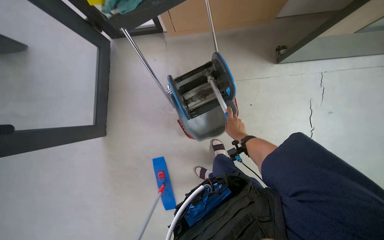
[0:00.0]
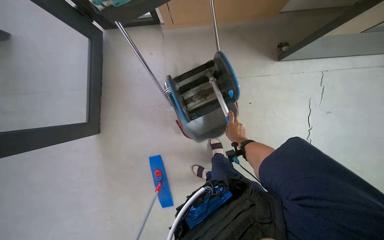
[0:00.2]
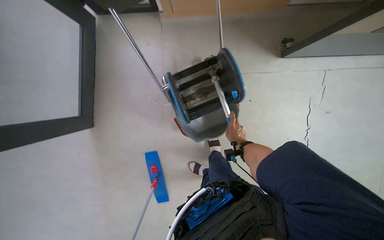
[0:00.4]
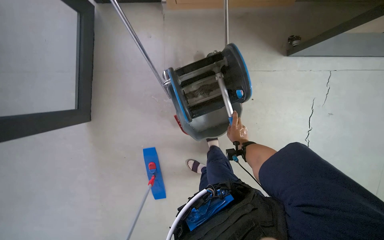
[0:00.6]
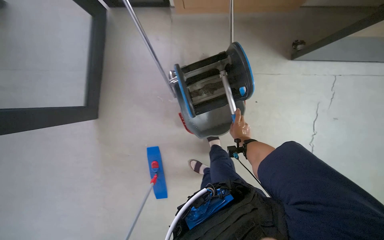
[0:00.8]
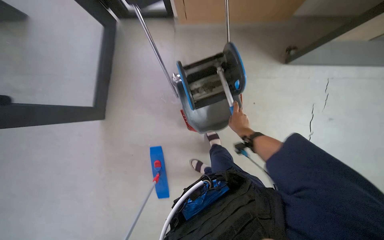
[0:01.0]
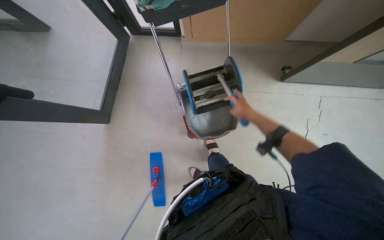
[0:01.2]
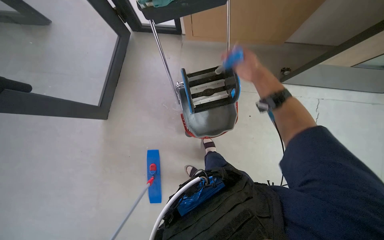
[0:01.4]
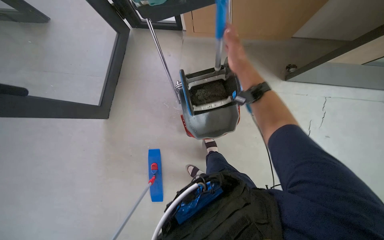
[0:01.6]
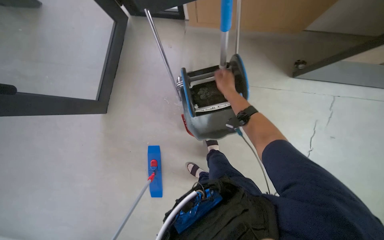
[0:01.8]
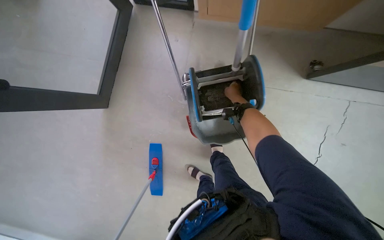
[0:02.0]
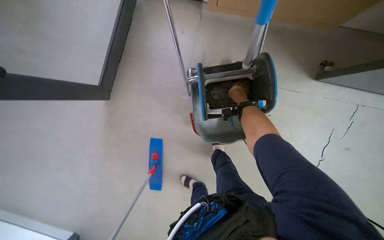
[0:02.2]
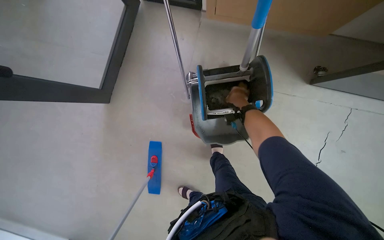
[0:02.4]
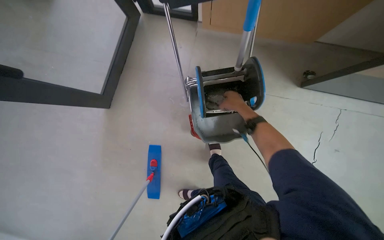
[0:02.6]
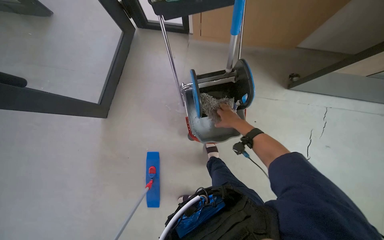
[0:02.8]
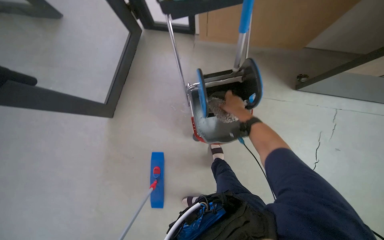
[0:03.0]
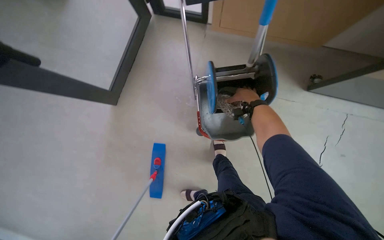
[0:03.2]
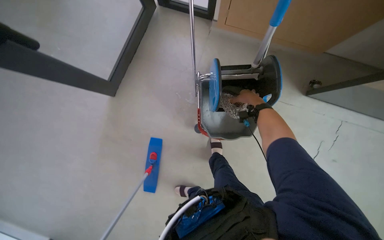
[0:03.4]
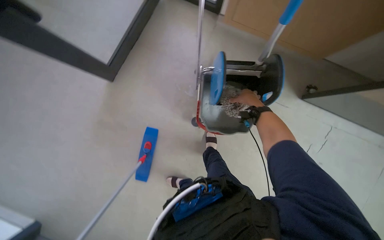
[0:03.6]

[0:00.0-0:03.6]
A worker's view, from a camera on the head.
Job: preparing cleaning supplies.
The whole recording: Rinsing and wringing mop head. The worker rinses and wrings the mop head in the cleaning cart bucket.
0.0 to 1.8 s: The right hand goes nearer and farther, some 25 cm each way, reversing 2 times.
1.8 to 3.6 s: The right hand goes some 10 cm farther from the camera.

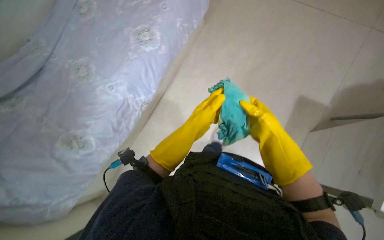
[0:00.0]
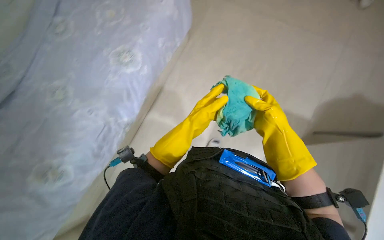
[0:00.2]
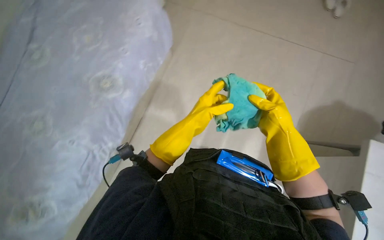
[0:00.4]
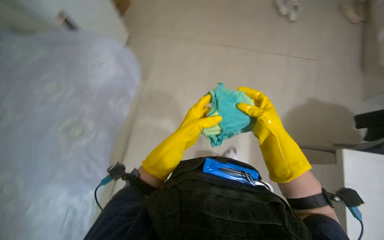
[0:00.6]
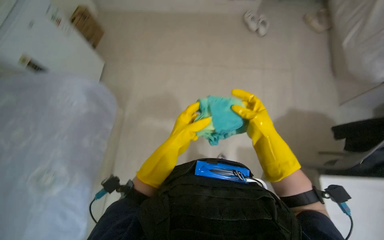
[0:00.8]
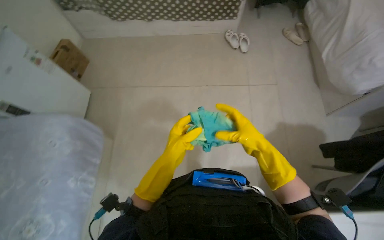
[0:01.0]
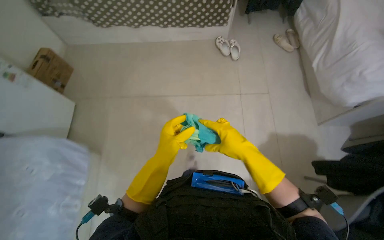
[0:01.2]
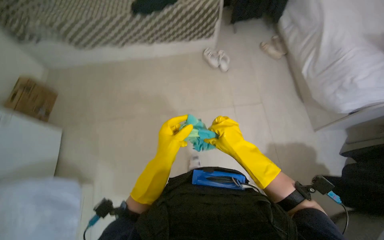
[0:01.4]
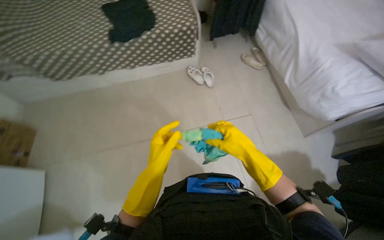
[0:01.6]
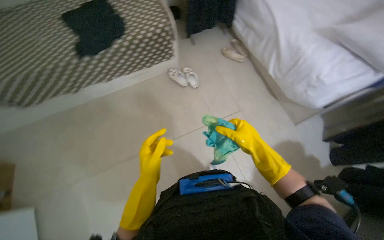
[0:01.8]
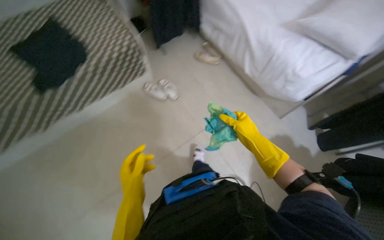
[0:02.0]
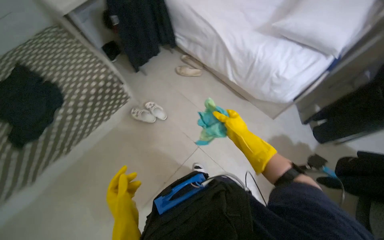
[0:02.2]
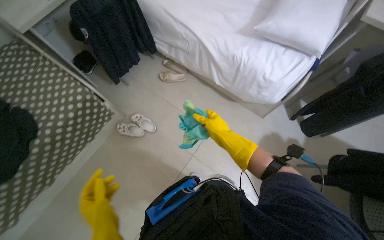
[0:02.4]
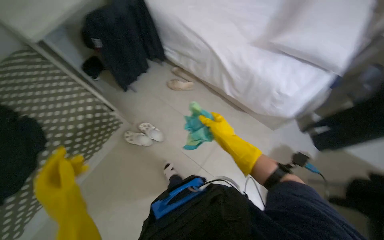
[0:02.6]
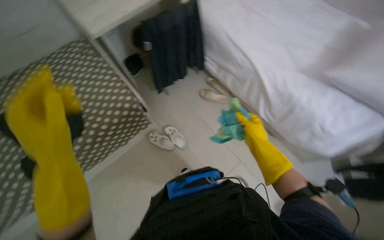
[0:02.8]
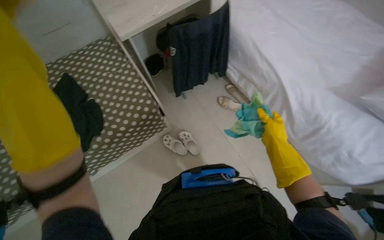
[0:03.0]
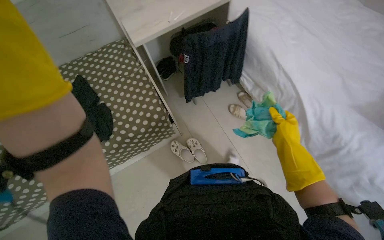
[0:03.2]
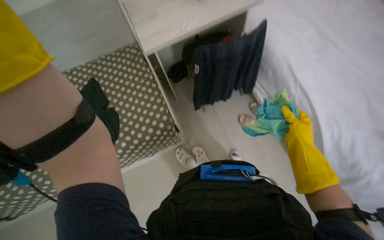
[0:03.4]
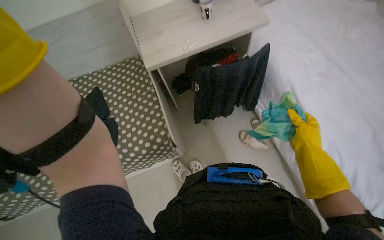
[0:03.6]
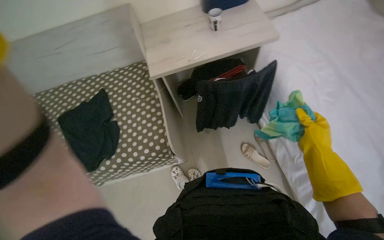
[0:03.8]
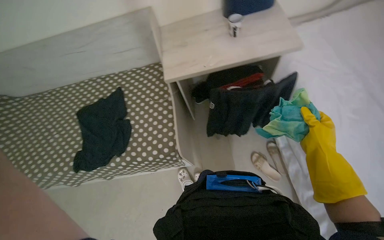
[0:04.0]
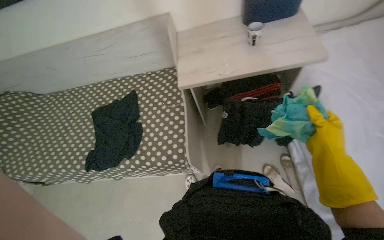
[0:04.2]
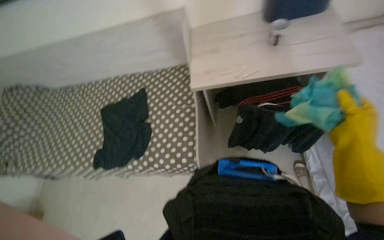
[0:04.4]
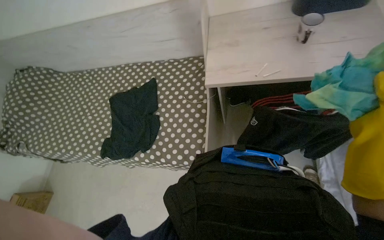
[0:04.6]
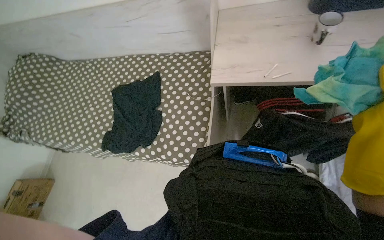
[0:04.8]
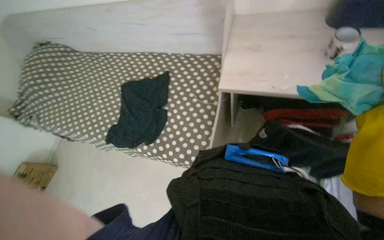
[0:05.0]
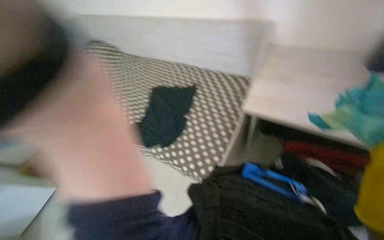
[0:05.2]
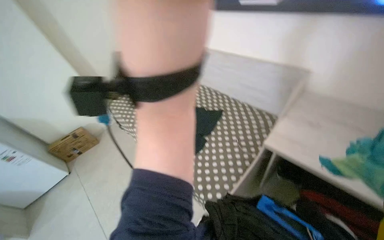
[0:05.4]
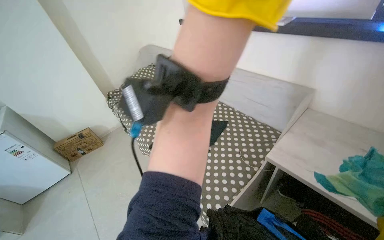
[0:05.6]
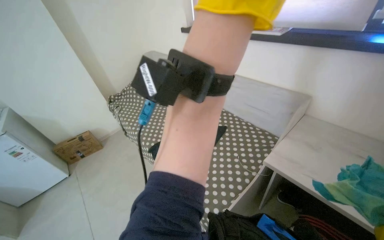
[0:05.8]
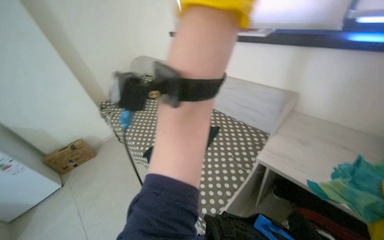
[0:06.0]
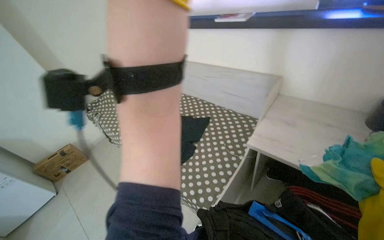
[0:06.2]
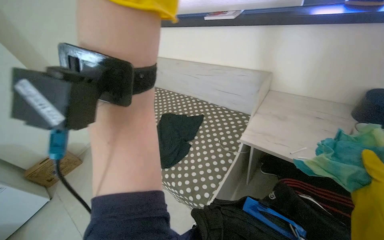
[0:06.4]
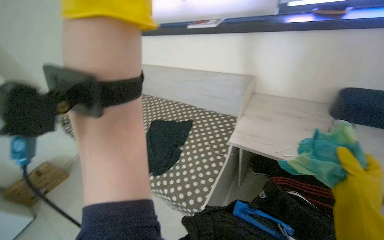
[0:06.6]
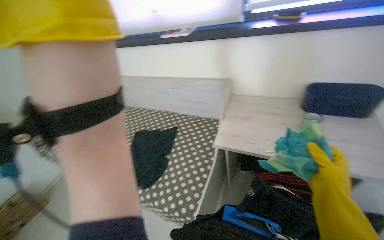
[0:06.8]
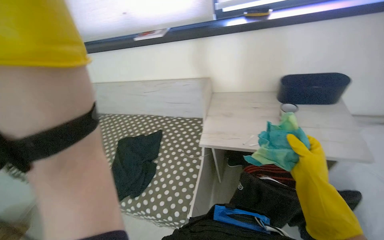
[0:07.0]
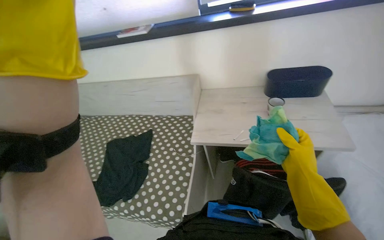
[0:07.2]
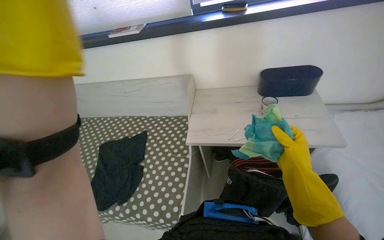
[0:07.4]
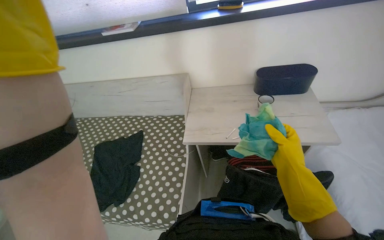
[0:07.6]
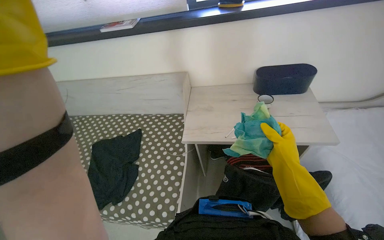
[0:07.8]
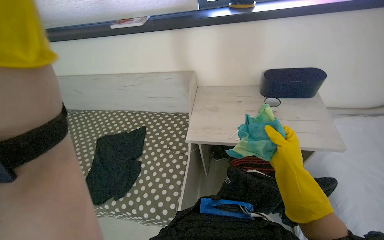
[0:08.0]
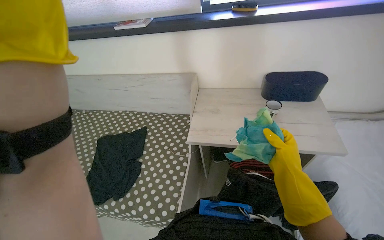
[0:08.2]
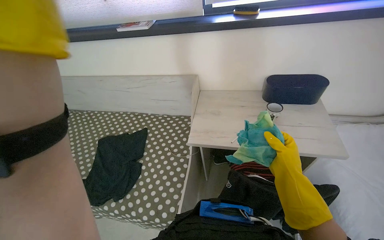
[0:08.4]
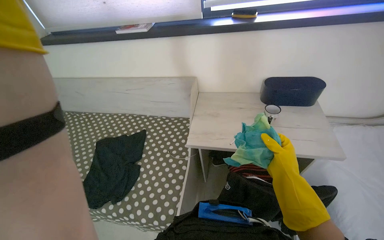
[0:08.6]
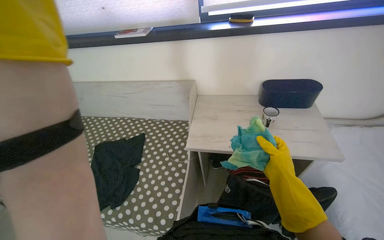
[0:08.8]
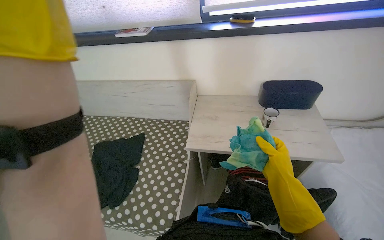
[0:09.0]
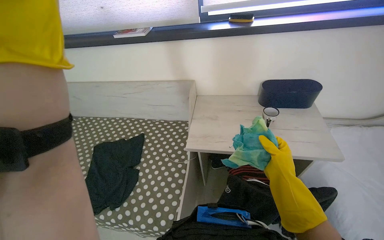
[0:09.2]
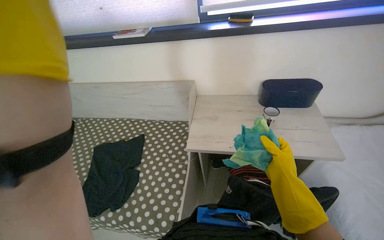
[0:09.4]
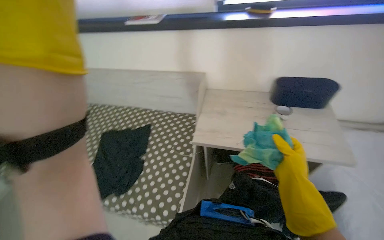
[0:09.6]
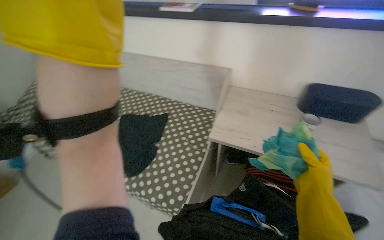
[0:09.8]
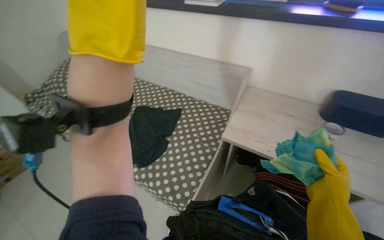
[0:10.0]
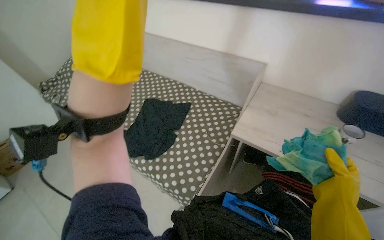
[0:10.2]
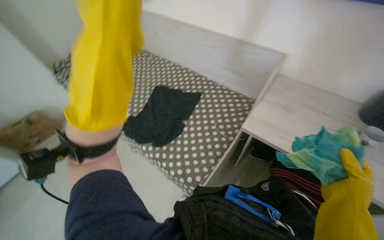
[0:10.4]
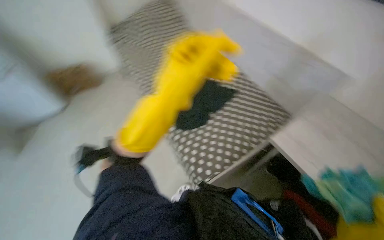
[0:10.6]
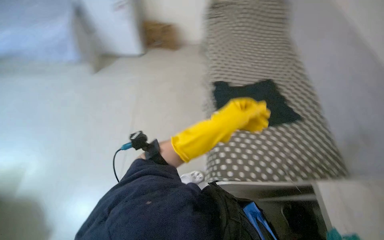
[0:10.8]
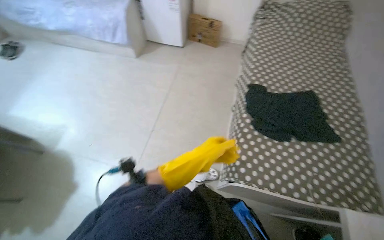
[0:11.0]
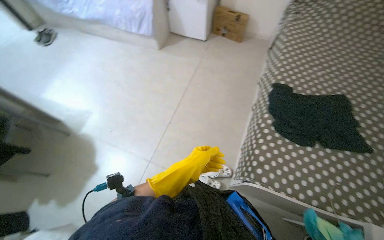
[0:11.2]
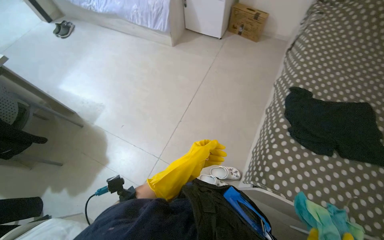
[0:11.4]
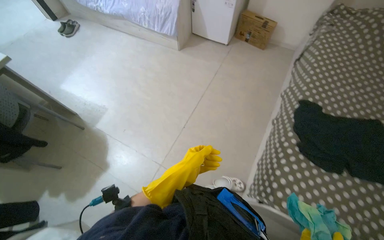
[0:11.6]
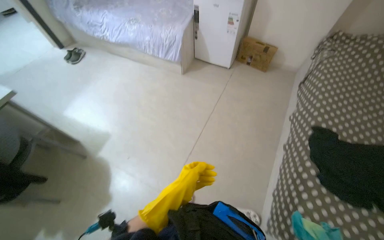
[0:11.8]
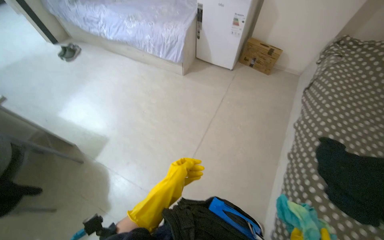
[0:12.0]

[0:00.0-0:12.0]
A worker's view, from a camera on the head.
Job: wiping surfaces.
The whole recording: Wiping bedroom surfaces. The worker wipes the bedside table and window sill with a cloth.
0.0 to 1.6 s: The wearer moves some 60 cm. The head turns to the right by some 35 degrees. The view tips upward by some 15 degrees.
1.6 to 3.0 s: The head travels roughly 80 cm.
3.0 to 4.4 s: The camera is carried some 40 cm. The wearer's head swings about 35 degrees to the left.
4.4 to 6.0 s: The head turns to the left by approximately 45 degrees.
6.0 to 7.6 s: The wearer looks about 35 degrees further to the right.
9.0 to 10.4 s: The head rotates about 30 degrees to the left.
10.4 to 12.0 s: The camera is carried some 50 cm. The wearer's head swings some 80 degrees to the left.

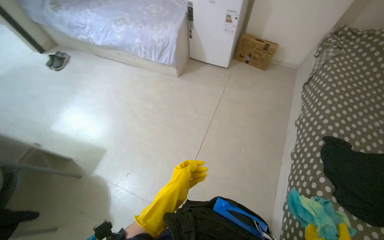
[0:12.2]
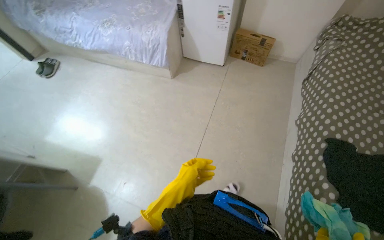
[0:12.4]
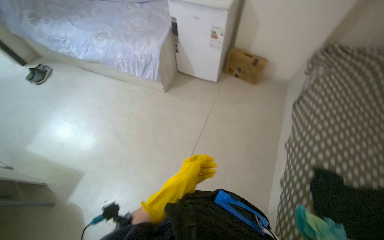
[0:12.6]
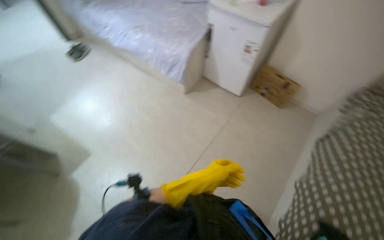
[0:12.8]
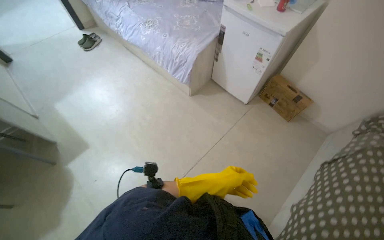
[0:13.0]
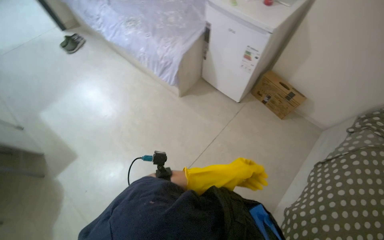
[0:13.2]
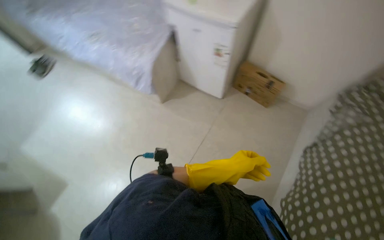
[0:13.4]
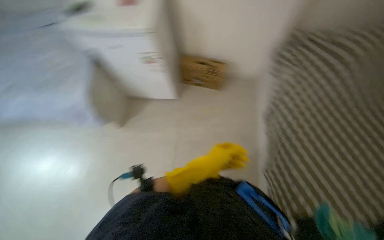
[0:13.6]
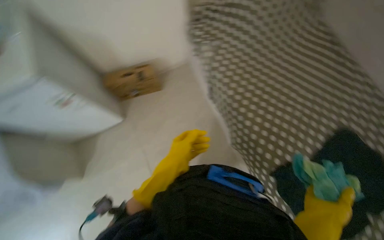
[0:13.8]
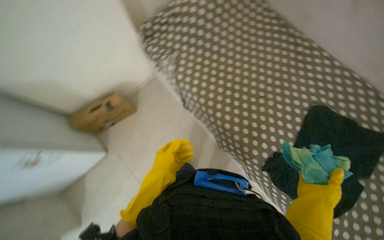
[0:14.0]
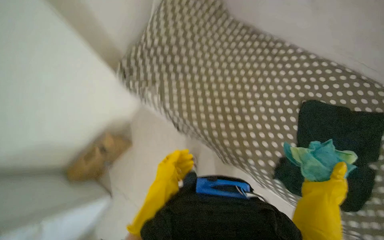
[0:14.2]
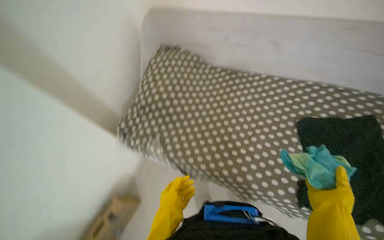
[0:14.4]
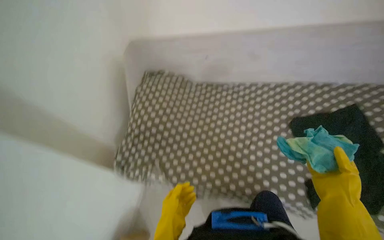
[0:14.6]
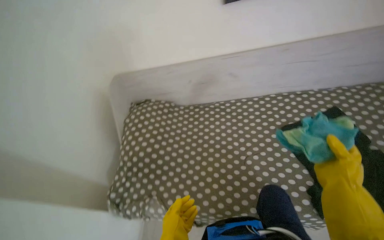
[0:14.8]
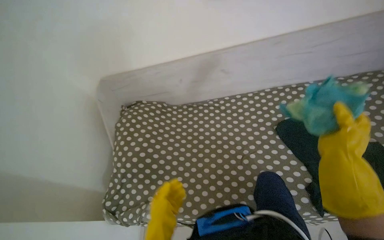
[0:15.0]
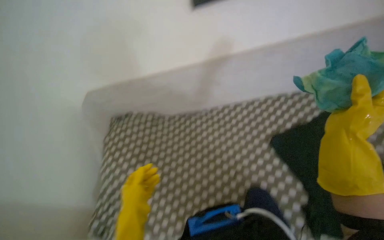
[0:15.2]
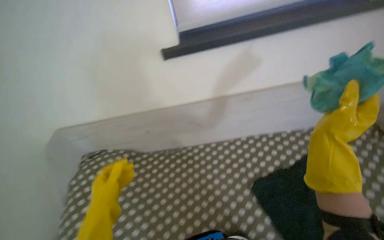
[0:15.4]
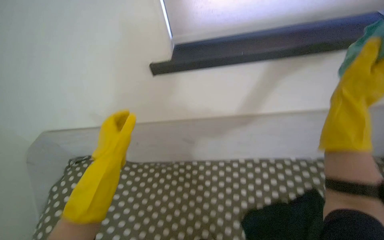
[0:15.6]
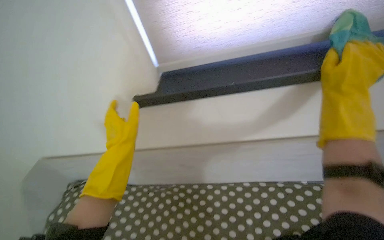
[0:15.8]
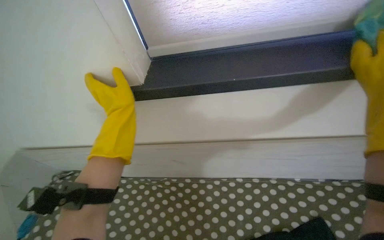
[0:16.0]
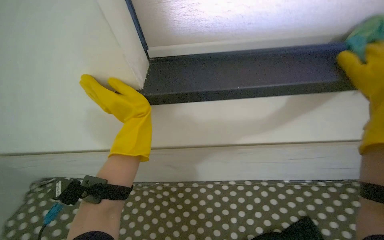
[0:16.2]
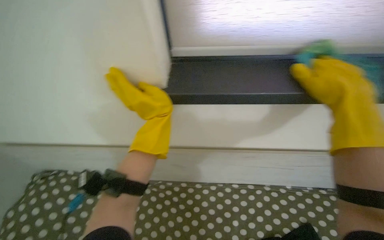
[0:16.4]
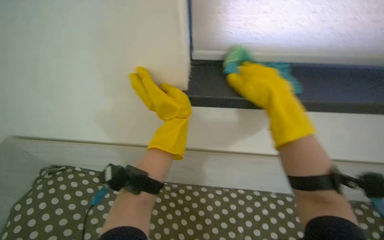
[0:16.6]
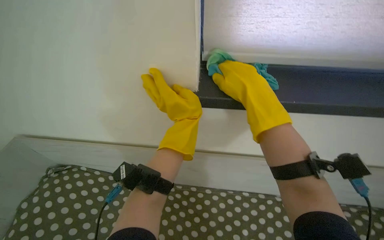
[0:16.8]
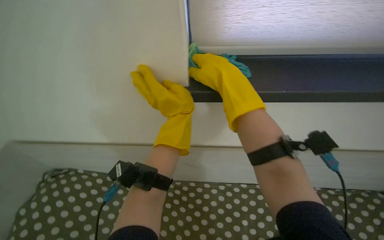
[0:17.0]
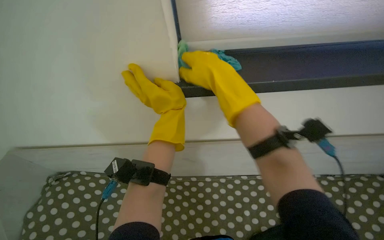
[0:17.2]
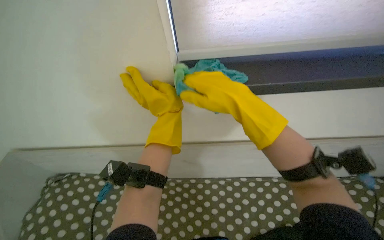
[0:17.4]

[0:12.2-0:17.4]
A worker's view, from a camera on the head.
Job: wiping surfaces.
The whole recording: Wiping bedroom surfaces. The worker wipes the bedside table and window sill with a cloth.
12.2 to 14.0 s: The wearer moves roughly 90 cm. The scene turns some 30 degrees counterclockwise in the picture.
15.6 to 17.4 s: The left hand heads up the picture and to the right, covering about 30 cm.
